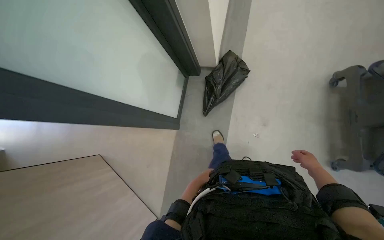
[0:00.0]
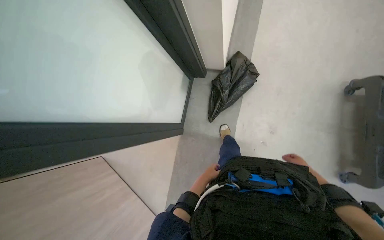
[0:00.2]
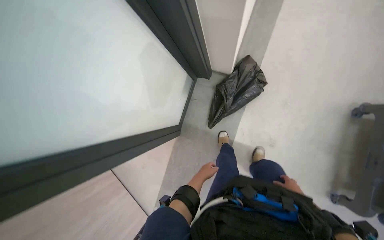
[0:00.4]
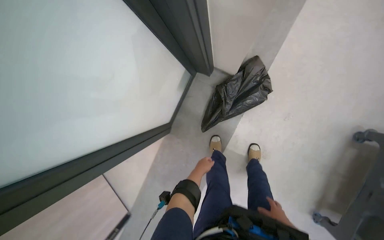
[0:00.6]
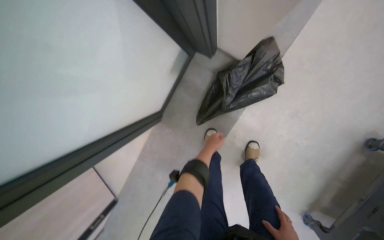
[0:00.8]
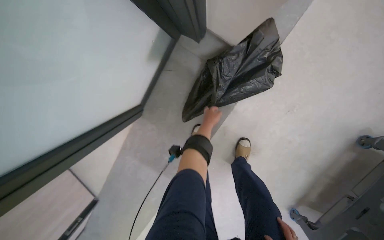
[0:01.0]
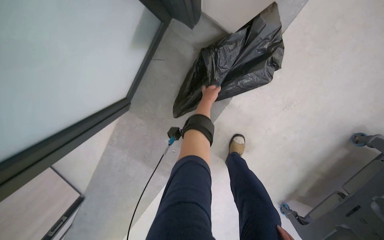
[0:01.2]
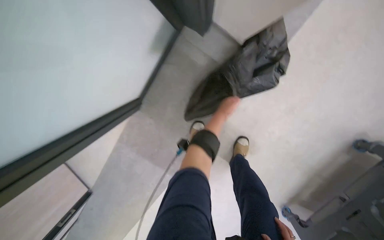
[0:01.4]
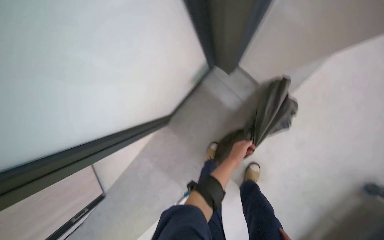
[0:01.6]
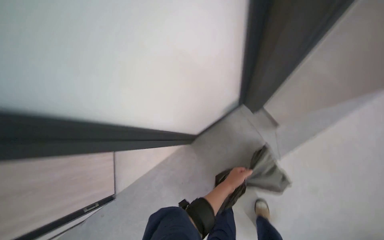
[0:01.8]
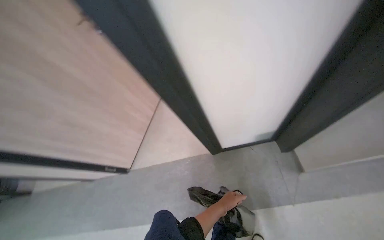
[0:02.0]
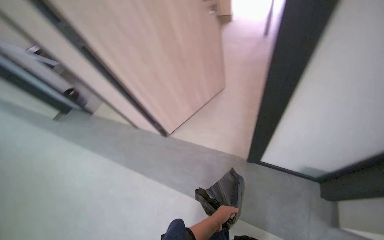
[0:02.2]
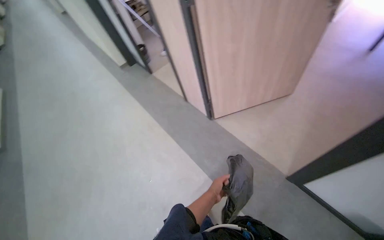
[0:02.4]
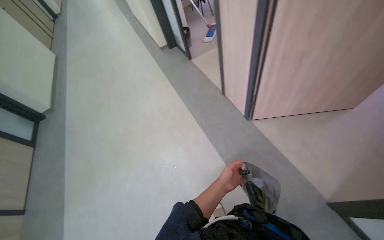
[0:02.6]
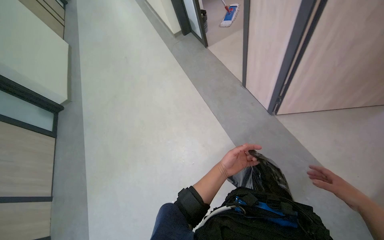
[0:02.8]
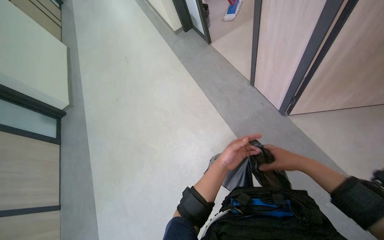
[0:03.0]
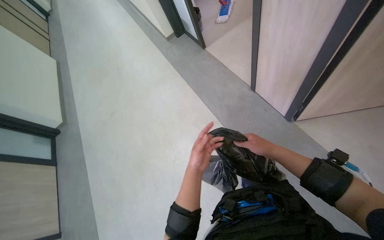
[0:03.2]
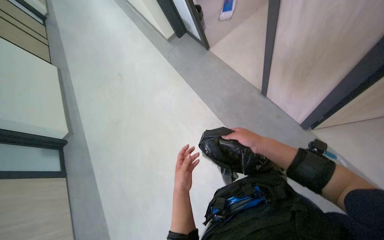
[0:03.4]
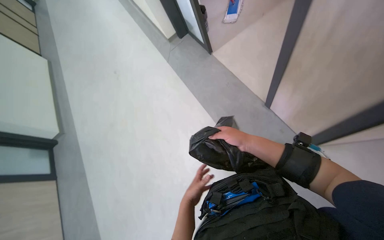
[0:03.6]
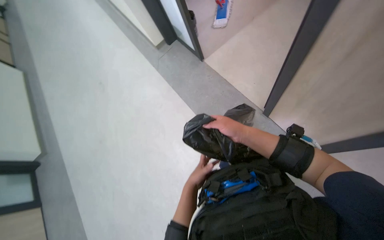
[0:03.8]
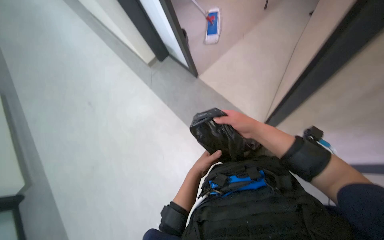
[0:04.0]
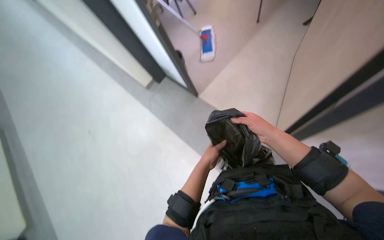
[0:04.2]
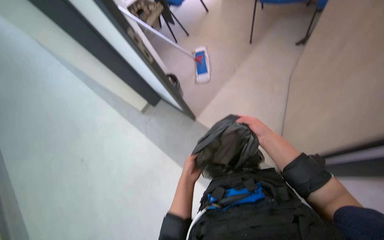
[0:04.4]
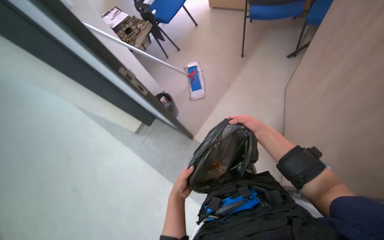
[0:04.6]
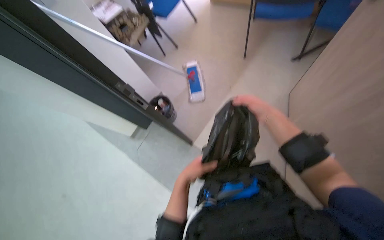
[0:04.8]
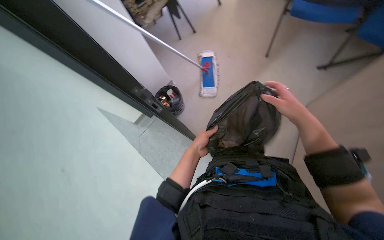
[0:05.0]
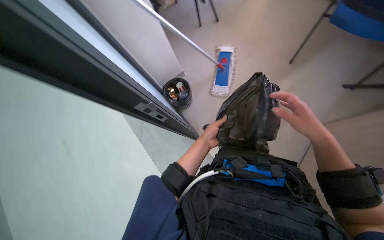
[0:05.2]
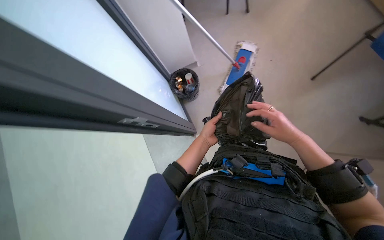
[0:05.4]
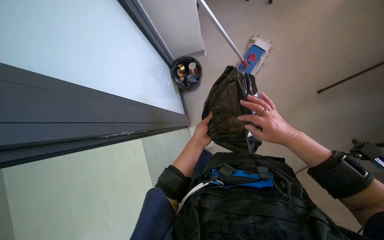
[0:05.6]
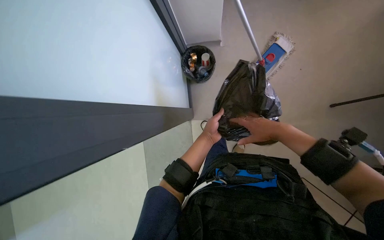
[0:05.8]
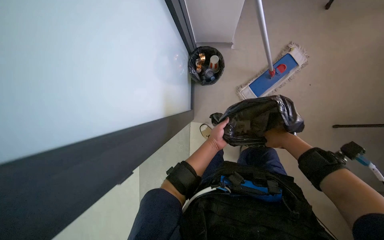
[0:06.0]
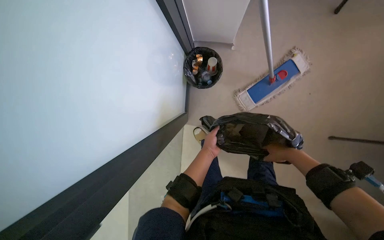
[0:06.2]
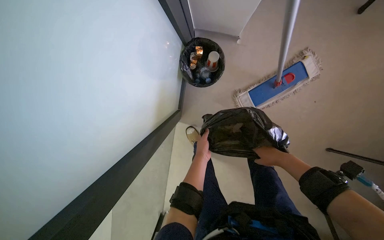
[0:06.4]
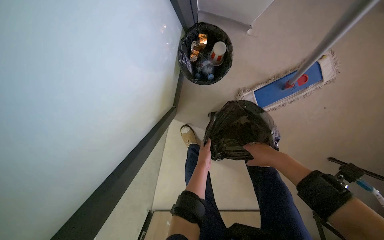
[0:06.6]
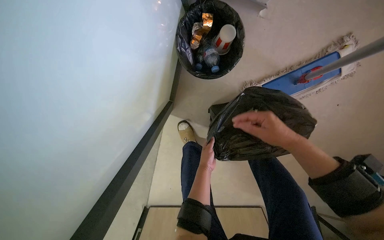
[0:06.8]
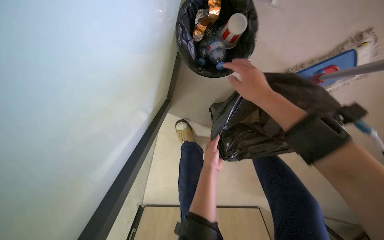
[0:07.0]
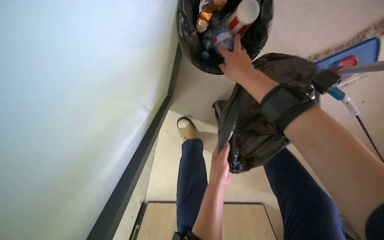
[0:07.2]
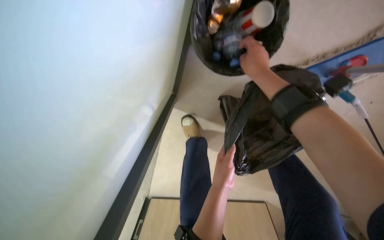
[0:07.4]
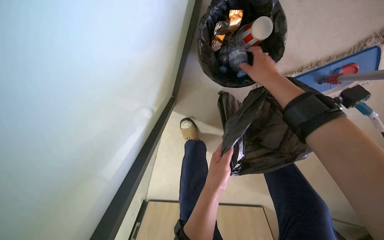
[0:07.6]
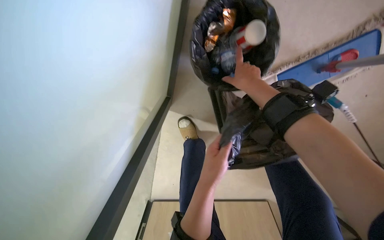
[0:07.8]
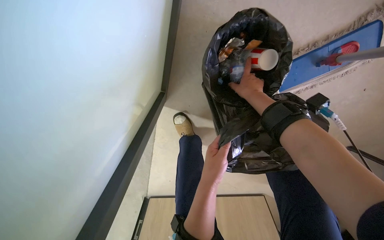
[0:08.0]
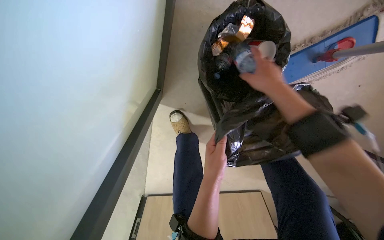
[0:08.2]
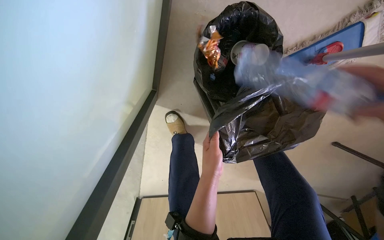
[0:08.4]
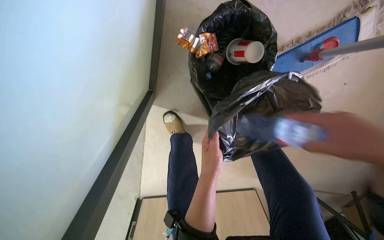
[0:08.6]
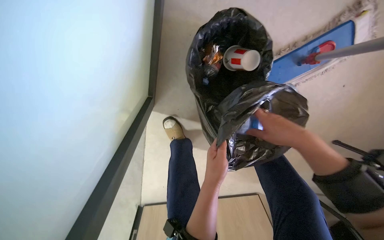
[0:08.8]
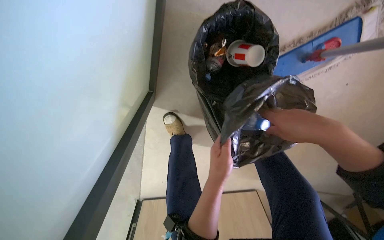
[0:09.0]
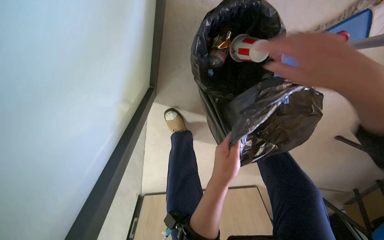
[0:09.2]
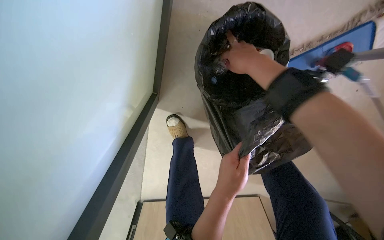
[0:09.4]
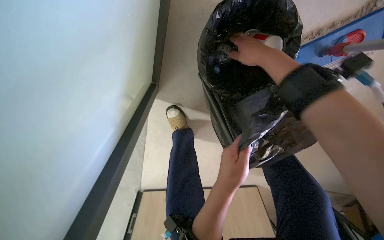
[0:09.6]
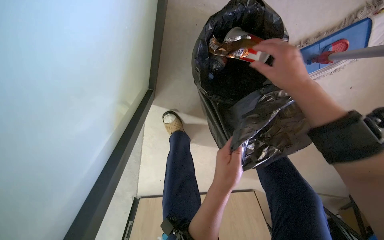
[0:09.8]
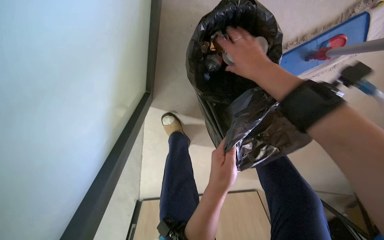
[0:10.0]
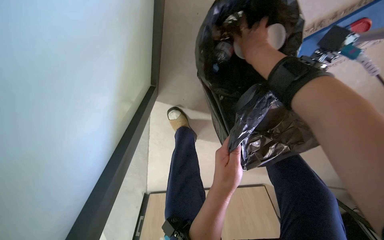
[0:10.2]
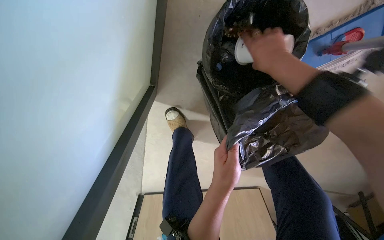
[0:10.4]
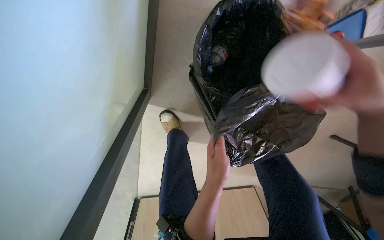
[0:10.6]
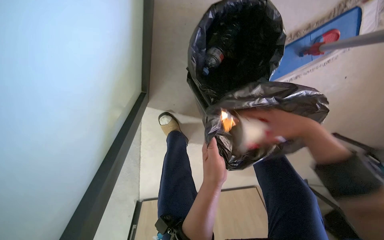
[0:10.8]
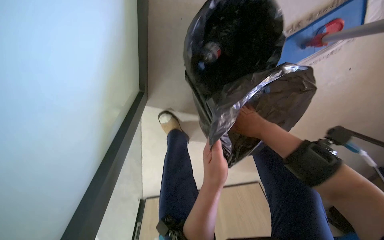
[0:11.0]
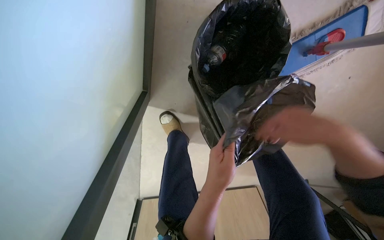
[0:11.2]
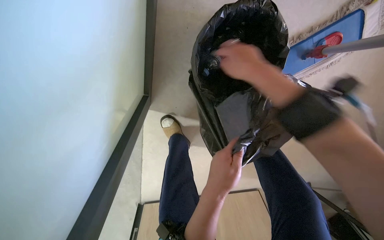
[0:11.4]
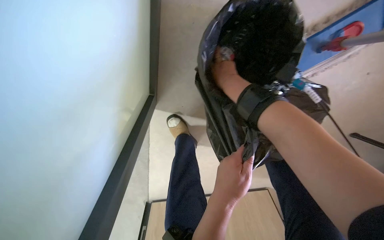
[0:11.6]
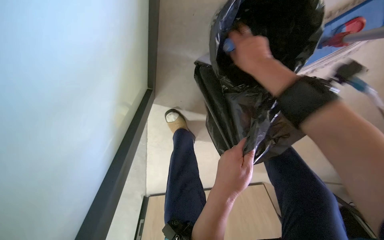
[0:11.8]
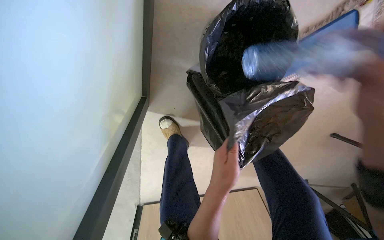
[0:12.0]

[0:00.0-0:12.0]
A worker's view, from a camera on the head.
Job: managing trash.
The whole recording: Emptying office trash bins. The worker removes trash bags from office bins and places them into a cleaning cart.
0:00.0 to 0:01.6: The head travels some 60 cm. The view tips downward by some 20 degrees. The scene rotates clockwise by approximately 30 degrees.
0:01.6 to 0:03.0: The camera is carried approximately 1 m. The head rotates approximately 105 degrees to the left.
0:03.0 to 0:04.4: The camera travels some 1 m.
0:04.4 to 0:06.0: The left hand travels to the right by about 10 cm.
0:06.0 to 0:07.6: The wearer moves approximately 50 cm. The wearer looks some 15 degrees further downward.
0:09.0 to 0:10.4: The right hand moves up and down the picture over about 25 cm, changing direction 2 times.
0:10.4 to 0:12.0: The right hand swings nearer and farther, about 25 cm each way, with 4 reversals.

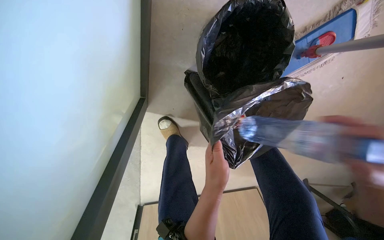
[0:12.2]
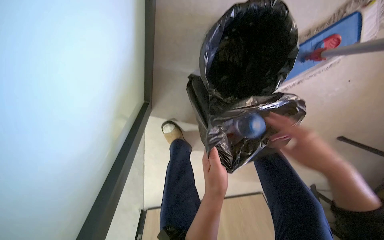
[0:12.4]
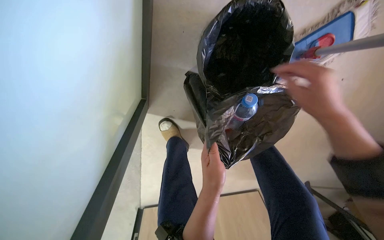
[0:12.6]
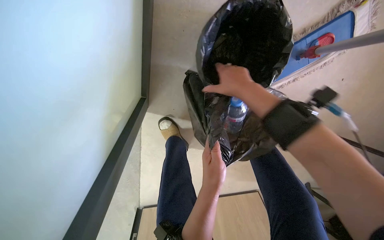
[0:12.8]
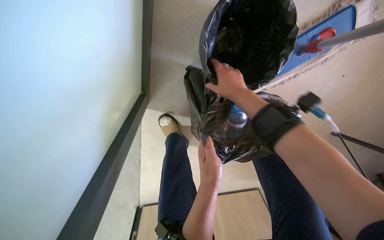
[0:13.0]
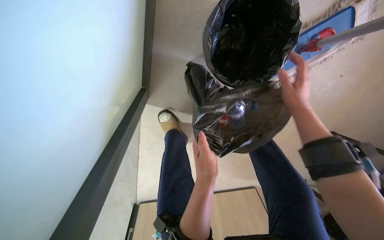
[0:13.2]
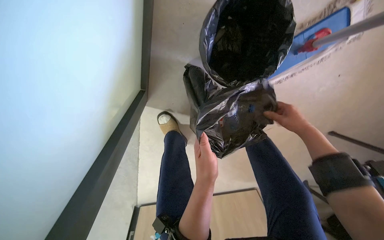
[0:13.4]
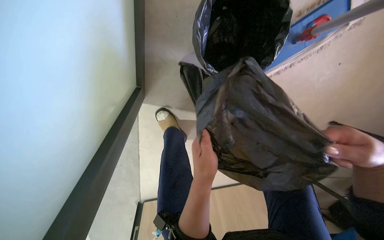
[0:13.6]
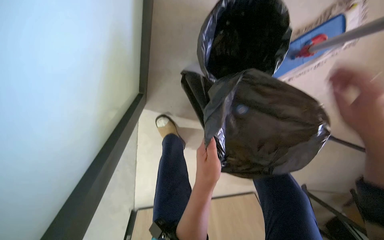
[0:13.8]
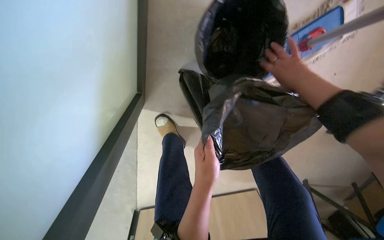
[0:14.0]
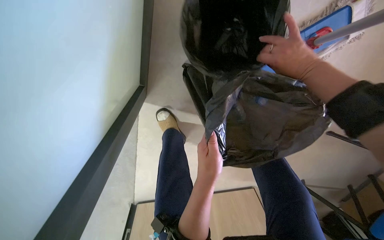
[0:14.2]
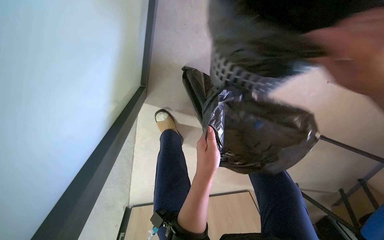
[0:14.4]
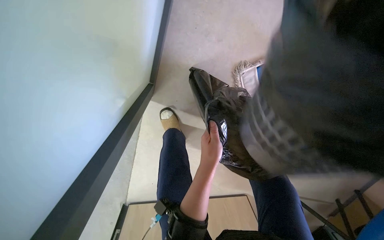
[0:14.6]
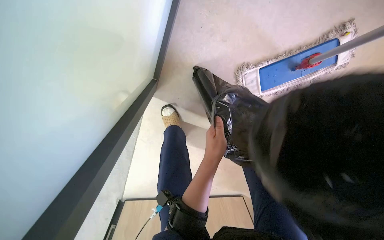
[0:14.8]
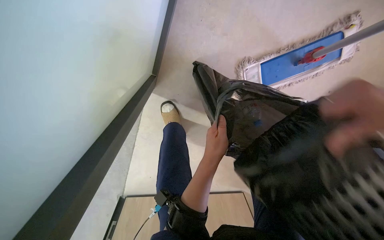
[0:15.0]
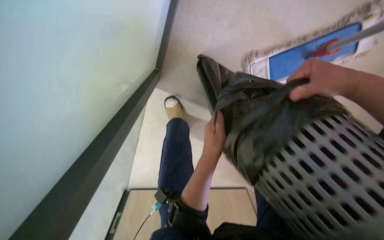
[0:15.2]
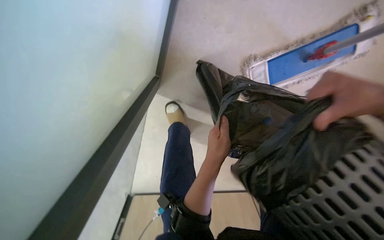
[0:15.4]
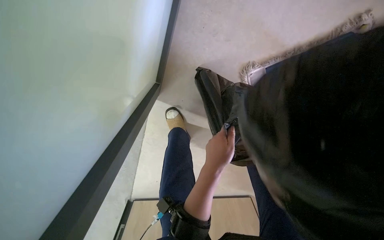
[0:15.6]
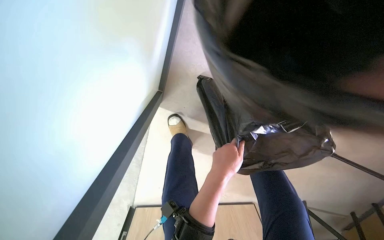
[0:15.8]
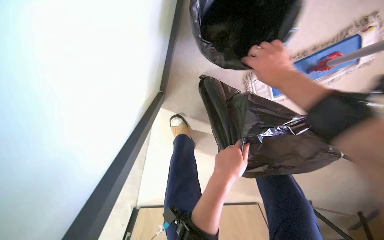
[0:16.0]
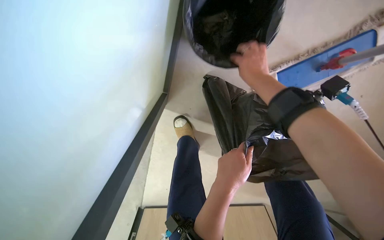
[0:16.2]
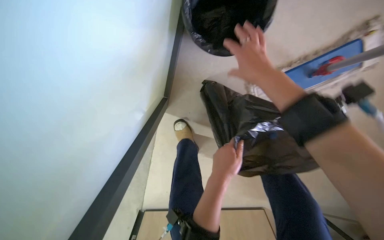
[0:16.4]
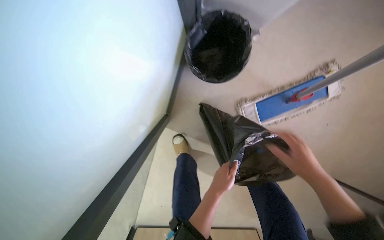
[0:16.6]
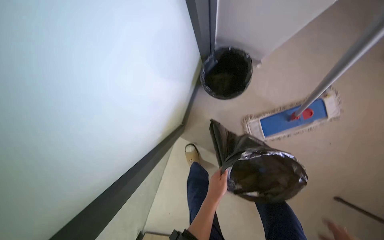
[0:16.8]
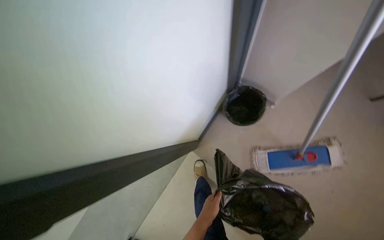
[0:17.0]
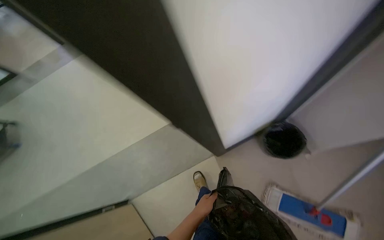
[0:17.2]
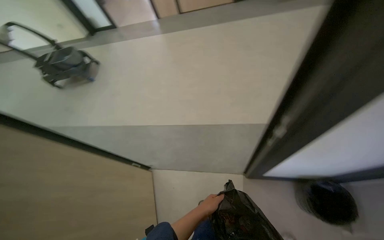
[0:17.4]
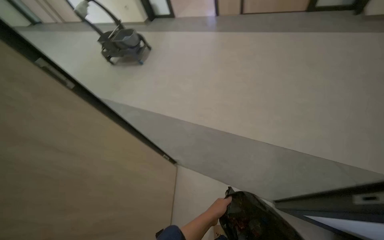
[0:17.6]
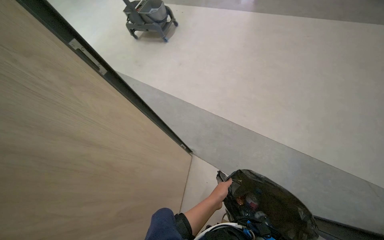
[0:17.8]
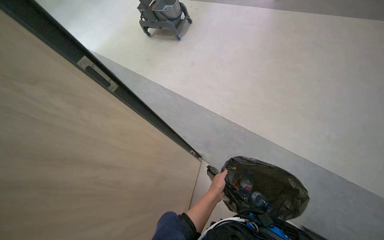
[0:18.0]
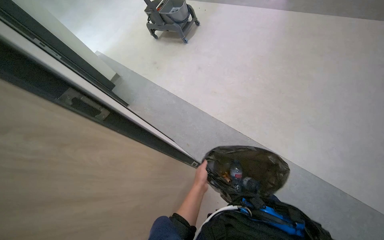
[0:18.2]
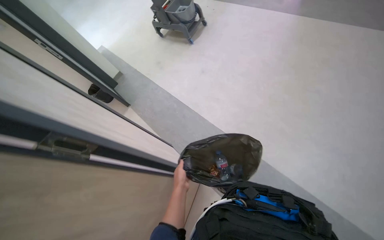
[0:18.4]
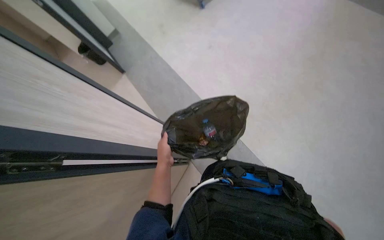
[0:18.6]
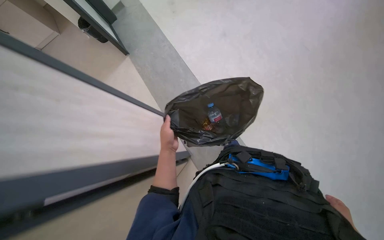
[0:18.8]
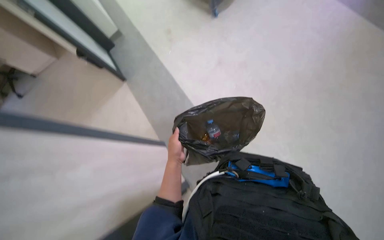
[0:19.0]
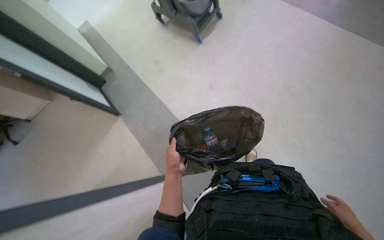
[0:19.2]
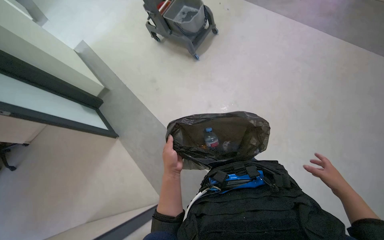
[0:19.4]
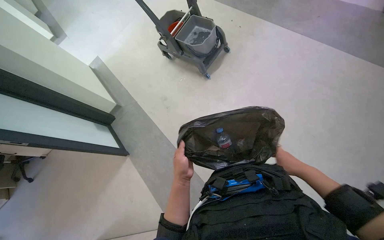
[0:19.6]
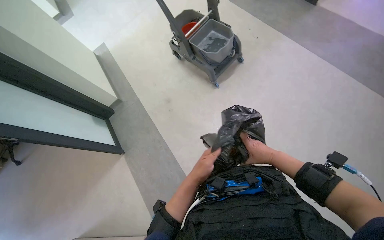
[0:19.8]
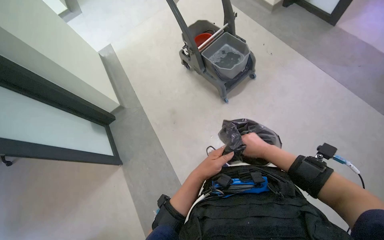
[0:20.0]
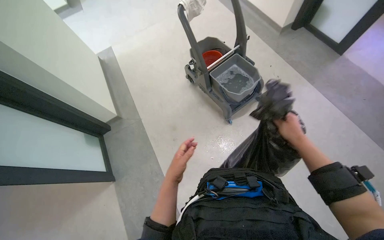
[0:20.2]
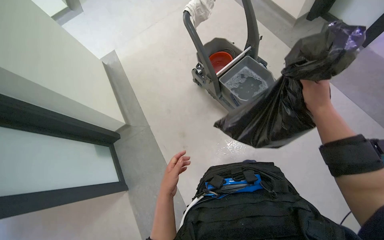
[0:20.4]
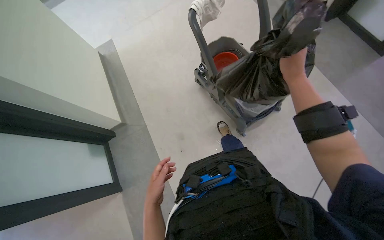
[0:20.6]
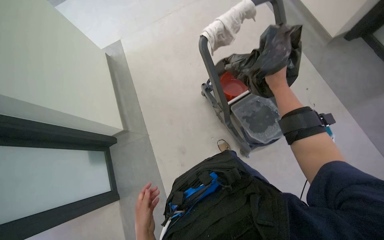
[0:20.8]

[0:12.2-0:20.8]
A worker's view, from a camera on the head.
Job: managing trash.
The whole recording: Emptying office trash bins. The worker removes trash bags from office bins and places them into a cleaning cart.
0:16.6 to 0:18.0: The head travels roughly 70 cm. The head turns to the left by some 80 degrees.
0:18.0 to 0:19.4: The left hand heads up the picture, covering approximately 40 cm.
0:19.4 to 0:20.8: The camera travels roughly 1 m.
